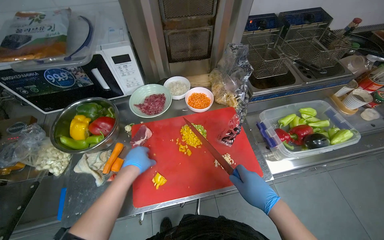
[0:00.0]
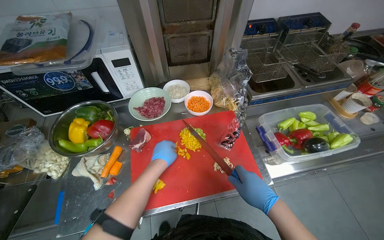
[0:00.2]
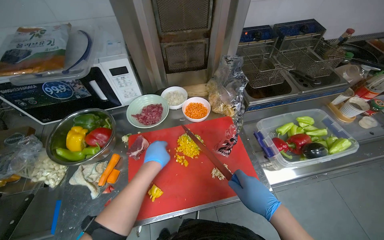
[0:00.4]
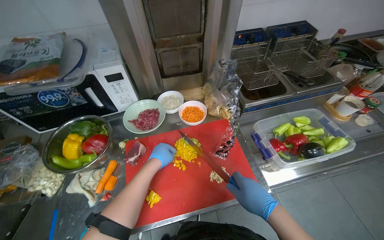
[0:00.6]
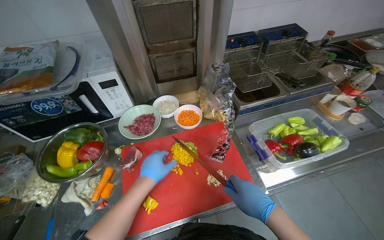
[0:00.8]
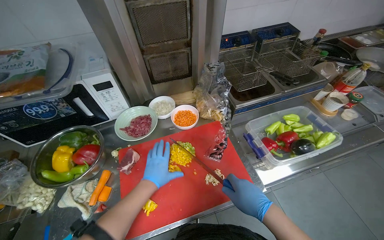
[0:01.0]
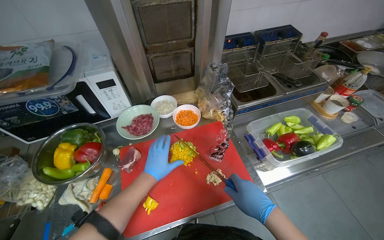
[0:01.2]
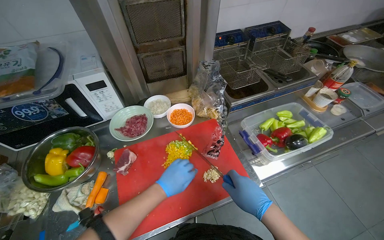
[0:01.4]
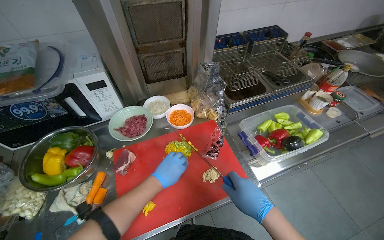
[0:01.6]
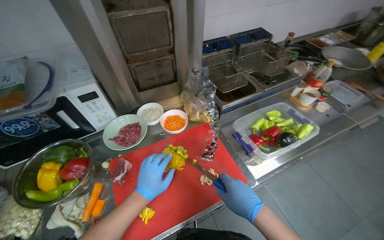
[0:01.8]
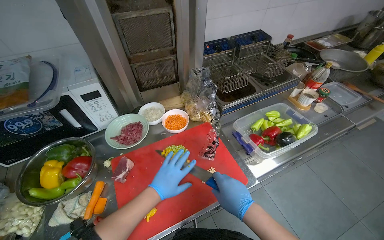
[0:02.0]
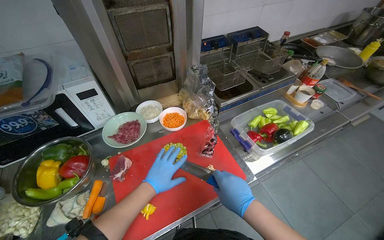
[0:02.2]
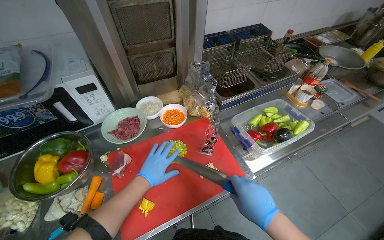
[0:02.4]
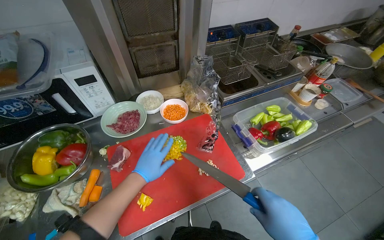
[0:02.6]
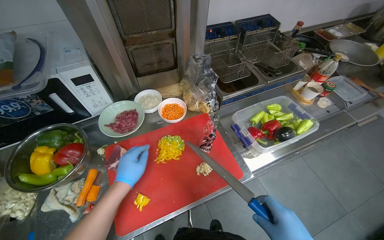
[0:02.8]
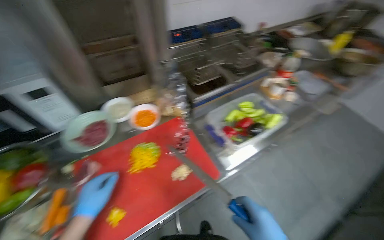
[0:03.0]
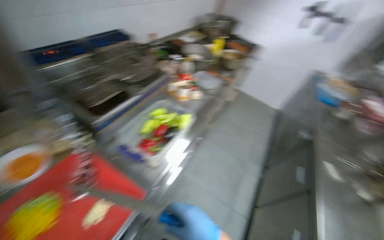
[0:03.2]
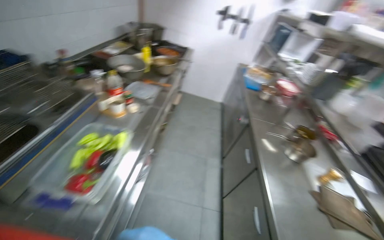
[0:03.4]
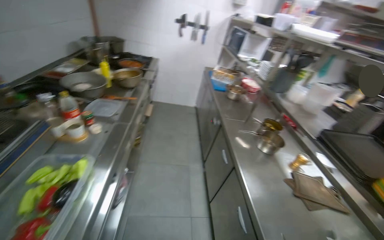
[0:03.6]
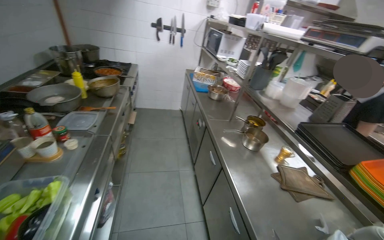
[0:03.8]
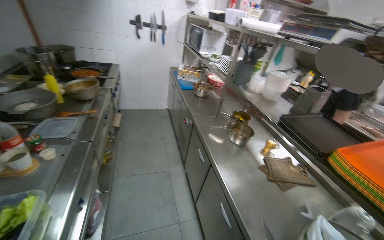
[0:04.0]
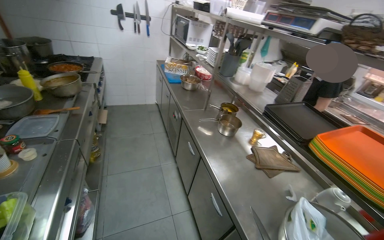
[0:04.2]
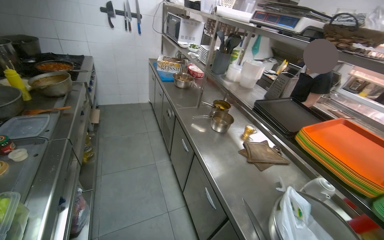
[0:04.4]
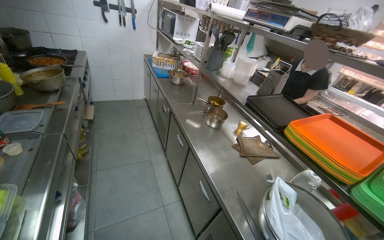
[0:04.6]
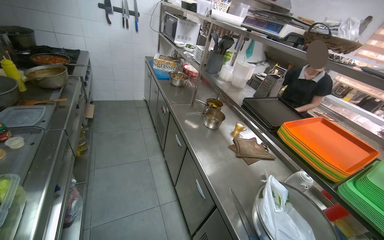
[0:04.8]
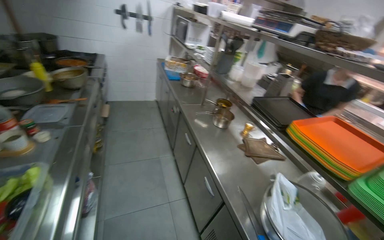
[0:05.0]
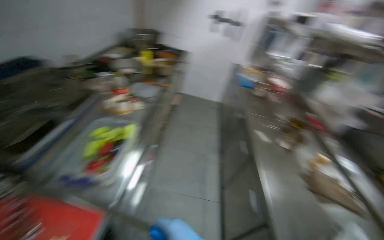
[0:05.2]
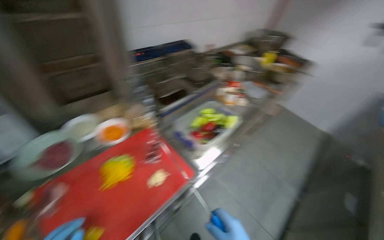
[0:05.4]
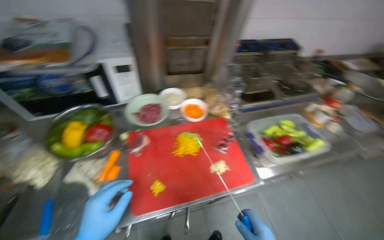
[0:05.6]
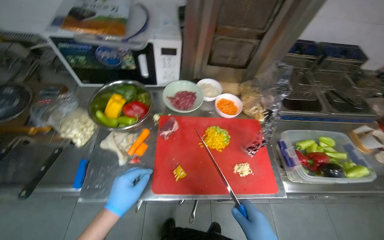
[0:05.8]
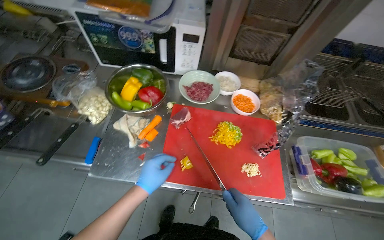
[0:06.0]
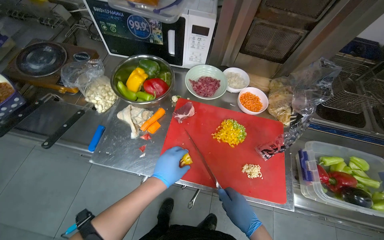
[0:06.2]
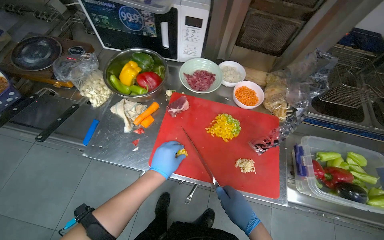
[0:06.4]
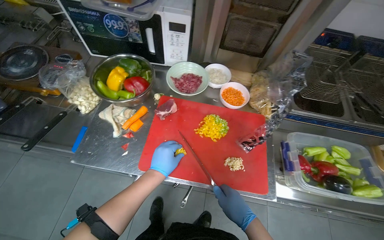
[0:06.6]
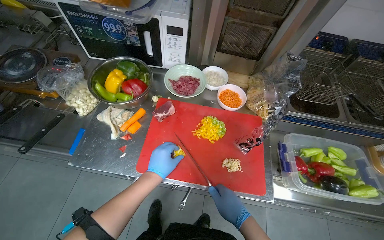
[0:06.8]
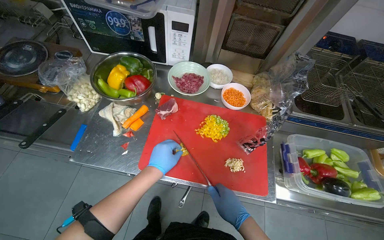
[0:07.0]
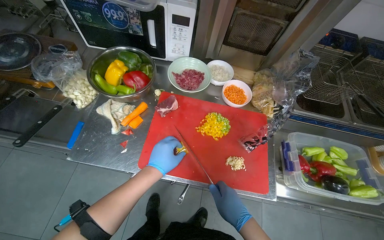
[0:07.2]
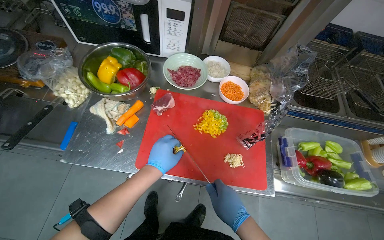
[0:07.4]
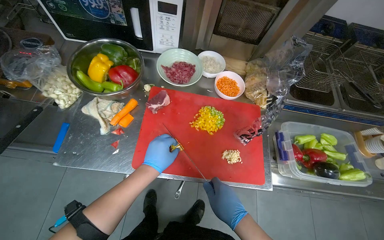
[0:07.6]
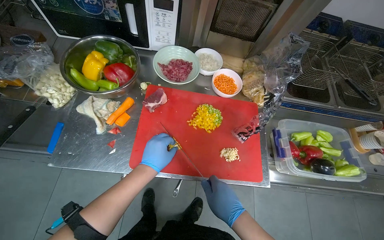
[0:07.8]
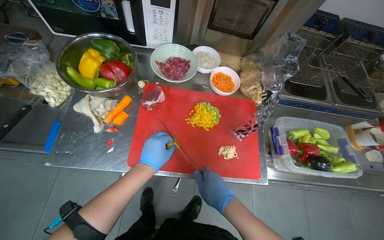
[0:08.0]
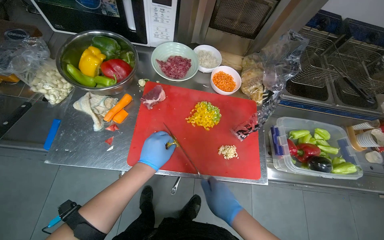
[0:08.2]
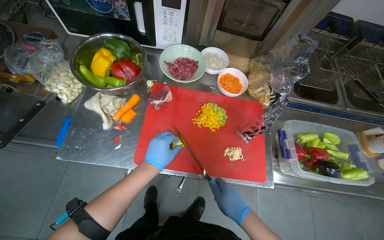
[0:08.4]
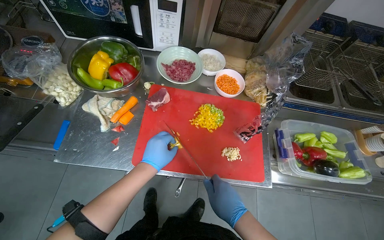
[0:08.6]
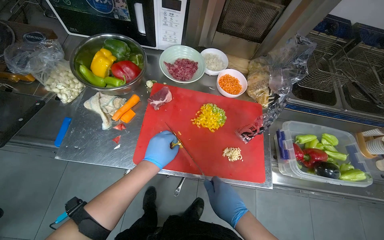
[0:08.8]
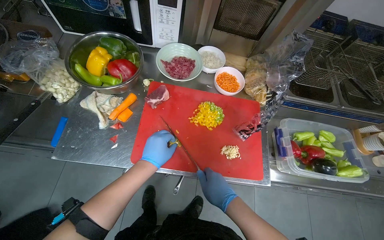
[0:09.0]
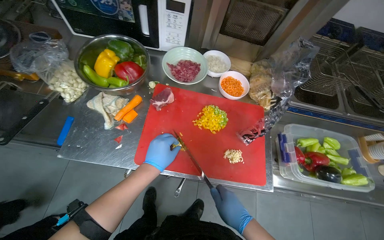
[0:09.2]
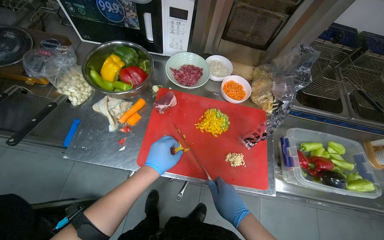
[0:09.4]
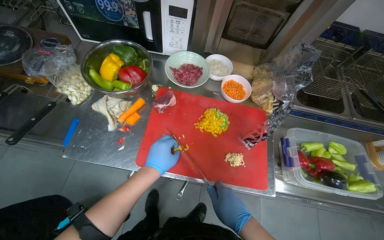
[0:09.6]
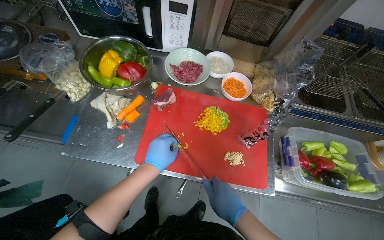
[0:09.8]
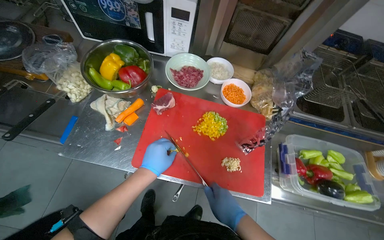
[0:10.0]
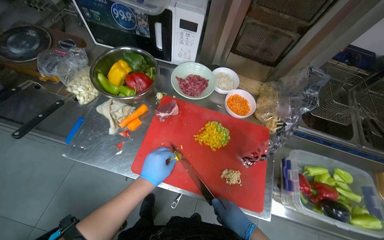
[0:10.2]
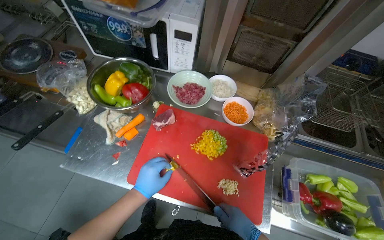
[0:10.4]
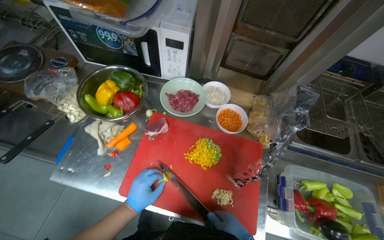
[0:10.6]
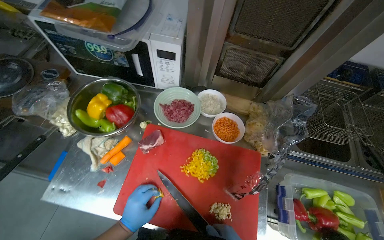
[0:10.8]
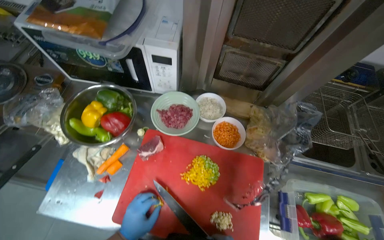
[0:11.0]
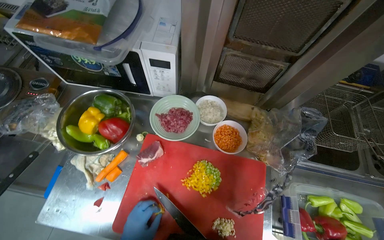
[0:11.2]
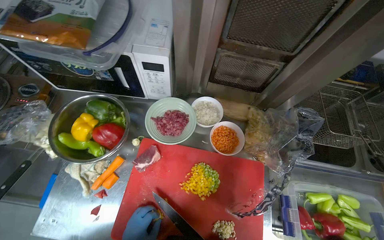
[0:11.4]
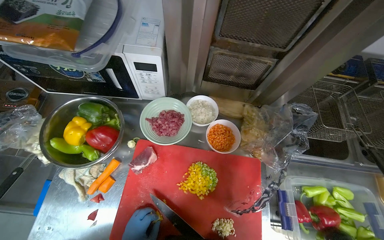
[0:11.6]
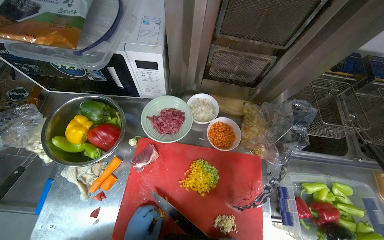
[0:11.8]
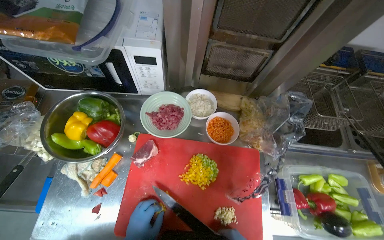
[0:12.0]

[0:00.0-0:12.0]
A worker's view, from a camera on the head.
Job: preparing food.
The whole recording: Slicing peppers on cutting board. The worker slices various colored peppers on a red cutting board.
0.0 to 1.6 s: The left hand heads to the right, covering roughly 10 cm.
3.0 to 4.4 s: The wearer looks roughly 80 degrees further to the right.
4.4 to 6.0 s: The head travels approximately 50 cm. The head turns to the left by approximately 120 degrees.
7.6 to 9.0 s: The hands work in one place, with small movements.
9.0 to 10.4 s: The right hand travels to the right by roughly 15 cm.

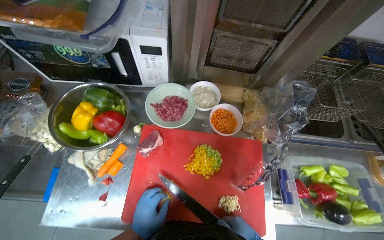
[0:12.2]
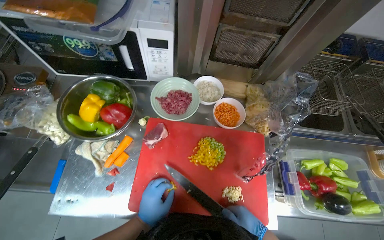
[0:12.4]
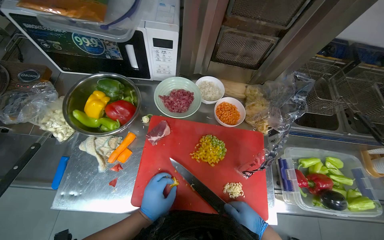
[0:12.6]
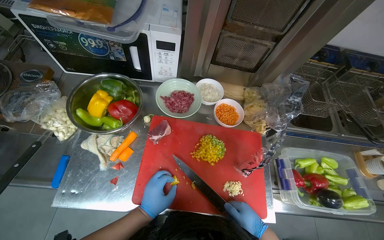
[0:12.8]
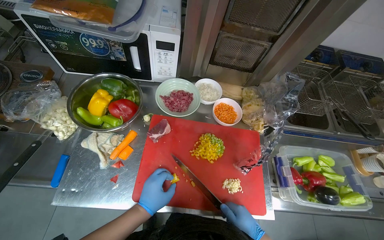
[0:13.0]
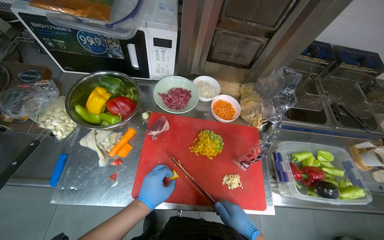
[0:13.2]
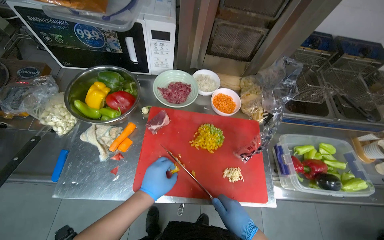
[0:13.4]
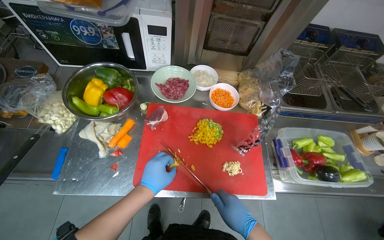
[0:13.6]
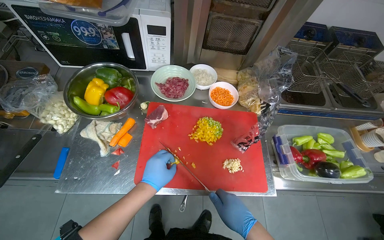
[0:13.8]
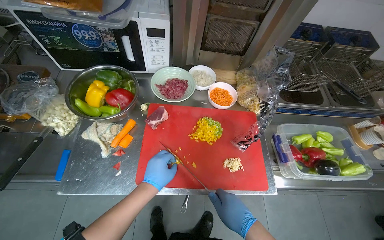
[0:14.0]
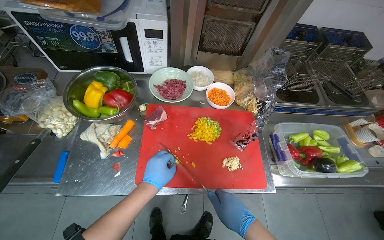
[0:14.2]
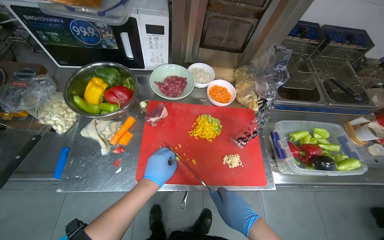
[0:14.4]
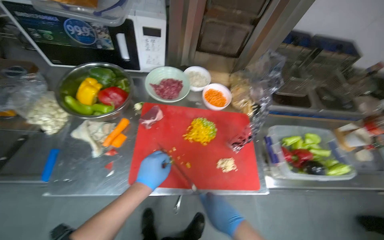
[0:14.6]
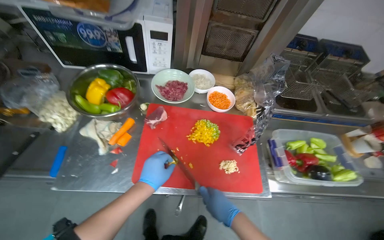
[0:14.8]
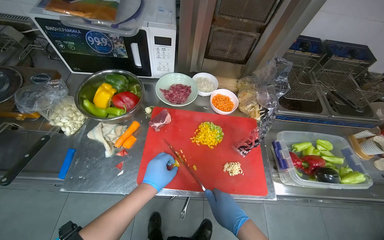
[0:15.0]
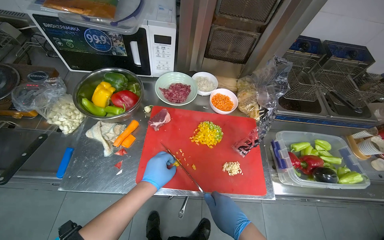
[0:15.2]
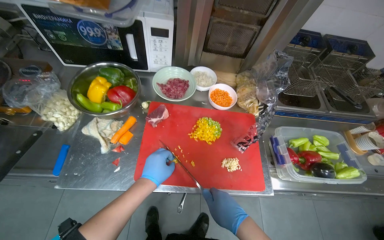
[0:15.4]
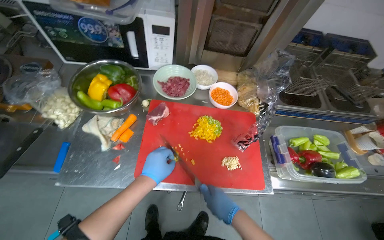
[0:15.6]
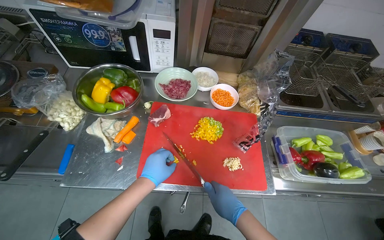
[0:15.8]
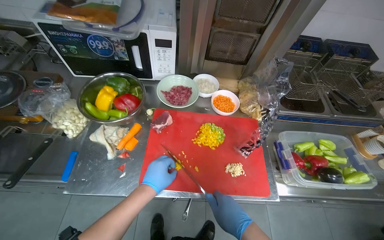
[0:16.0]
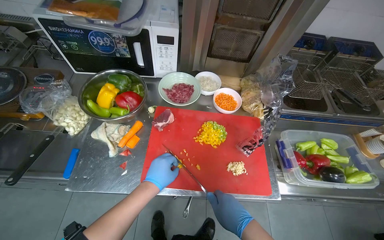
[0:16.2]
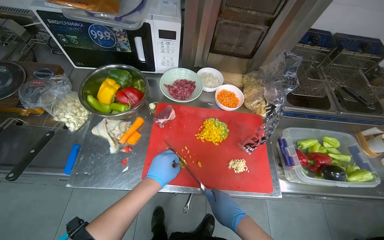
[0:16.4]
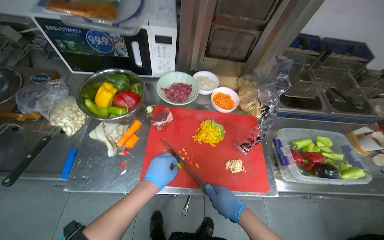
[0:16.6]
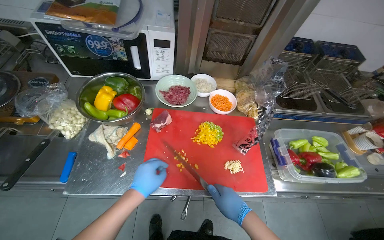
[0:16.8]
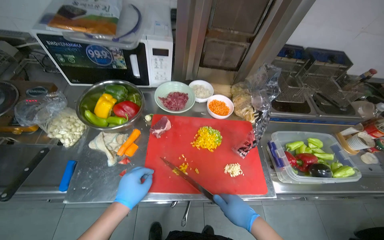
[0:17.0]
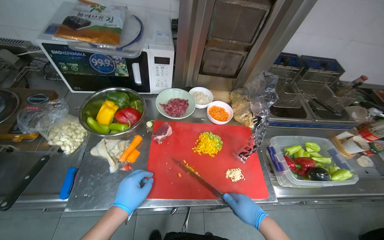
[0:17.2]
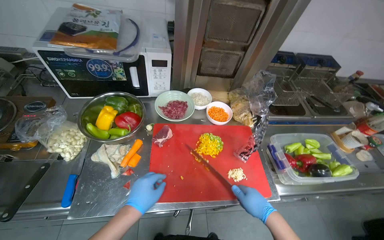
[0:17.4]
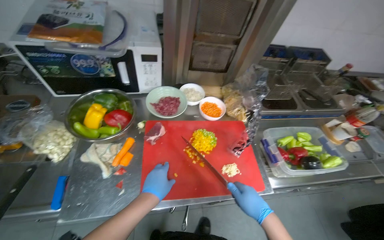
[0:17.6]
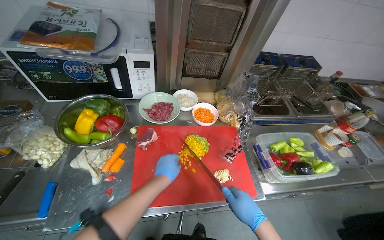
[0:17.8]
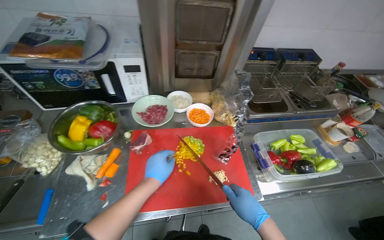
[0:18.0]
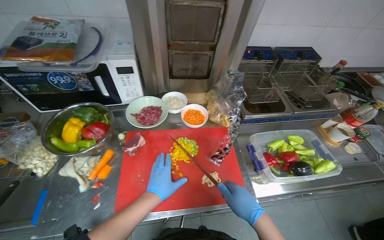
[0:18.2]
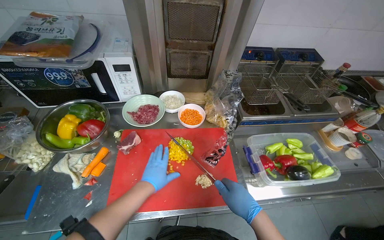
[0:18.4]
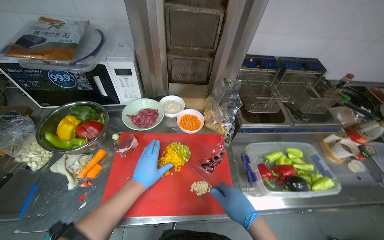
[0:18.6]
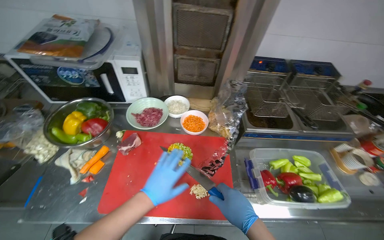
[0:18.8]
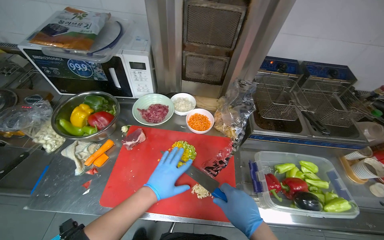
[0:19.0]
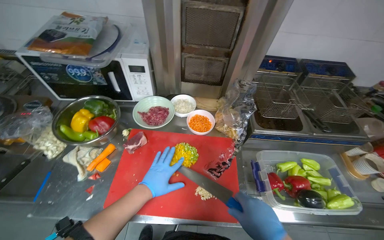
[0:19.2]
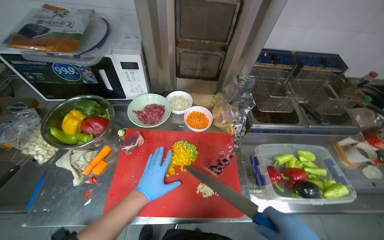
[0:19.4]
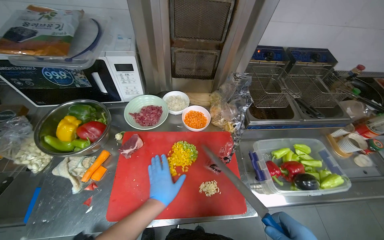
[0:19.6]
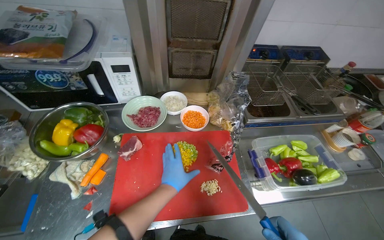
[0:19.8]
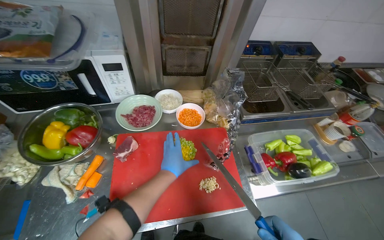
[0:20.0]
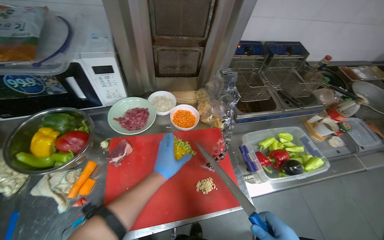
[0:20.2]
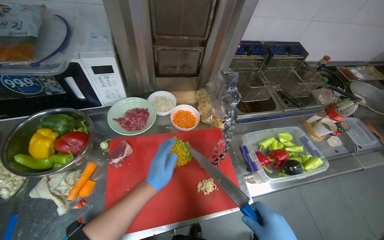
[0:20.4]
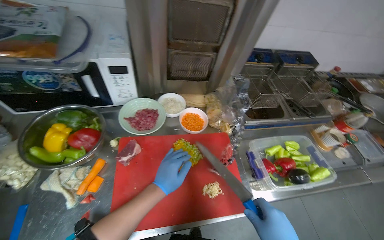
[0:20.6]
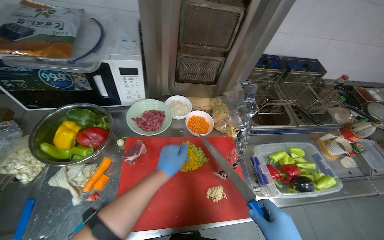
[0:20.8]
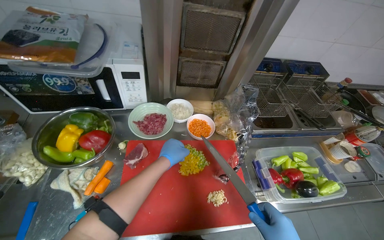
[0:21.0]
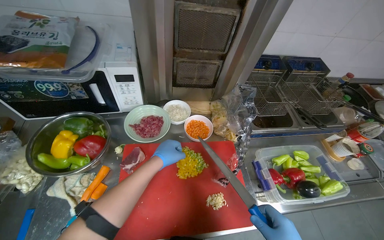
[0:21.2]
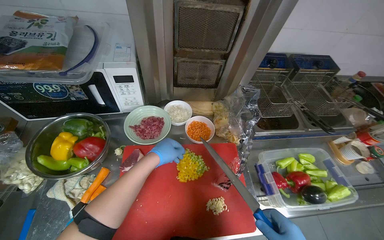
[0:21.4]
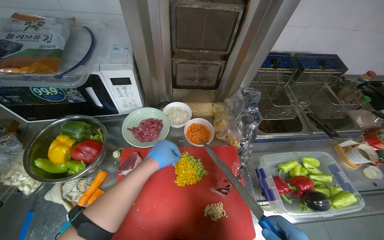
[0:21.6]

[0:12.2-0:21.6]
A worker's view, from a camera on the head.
Job: preparing food.
The whole recording: Slicing peppers on cutting board. The worker slices various colored peppers on a red cutting board.
13.8 to 15.4 s: The hands stay close to where they were, moving slightly.
15.4 to 17.0 s: The left hand is displaced to the left by some 10 cm.
17.0 to 18.4 s: The left hand heads farther from the camera, covering approximately 10 cm.
